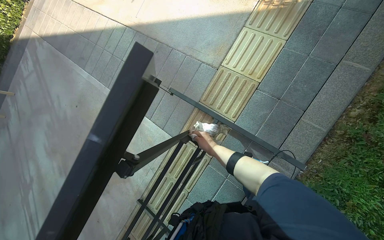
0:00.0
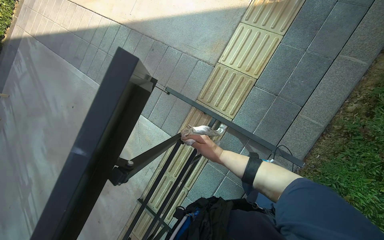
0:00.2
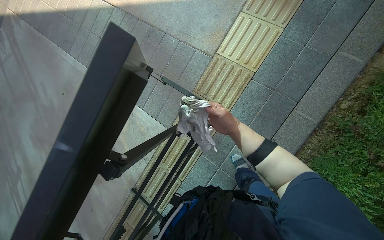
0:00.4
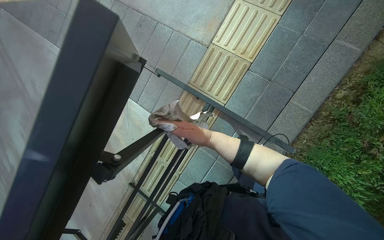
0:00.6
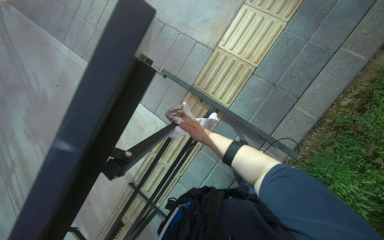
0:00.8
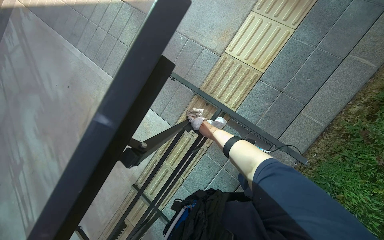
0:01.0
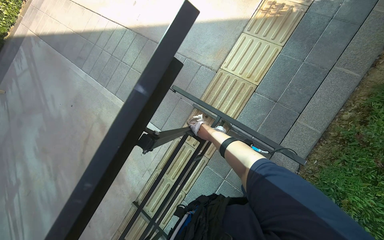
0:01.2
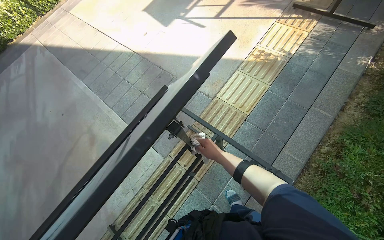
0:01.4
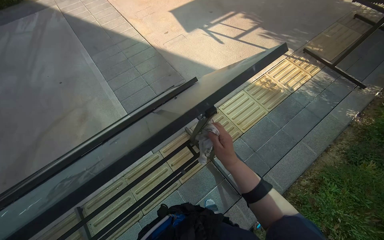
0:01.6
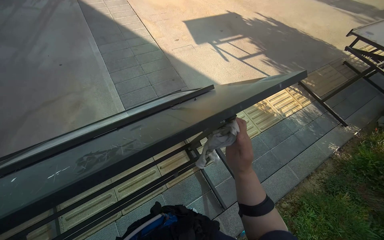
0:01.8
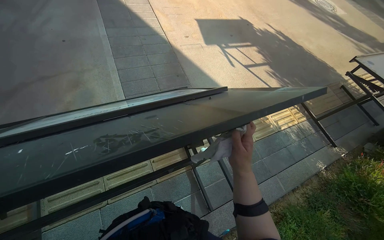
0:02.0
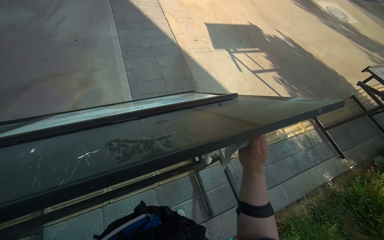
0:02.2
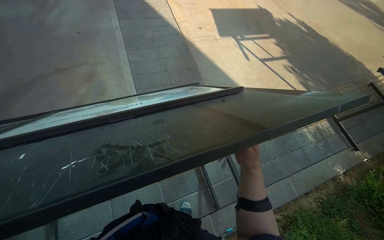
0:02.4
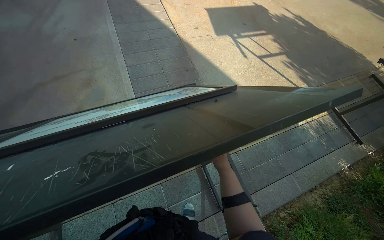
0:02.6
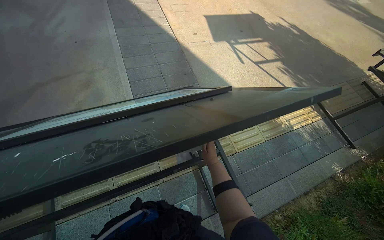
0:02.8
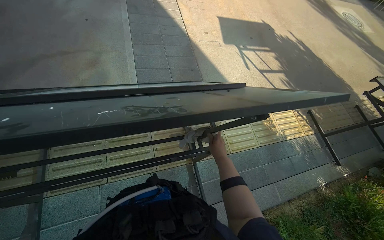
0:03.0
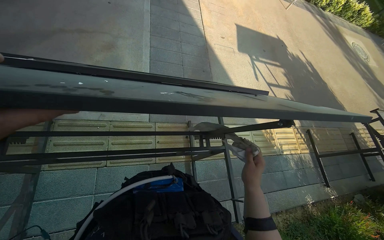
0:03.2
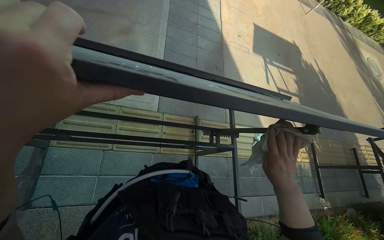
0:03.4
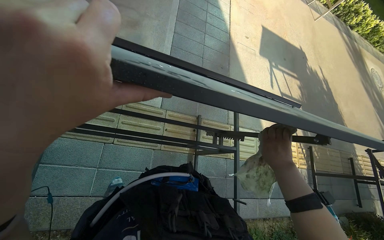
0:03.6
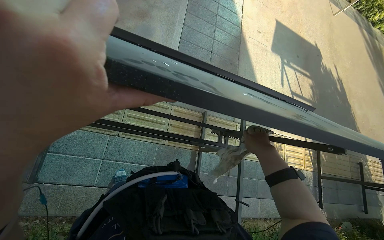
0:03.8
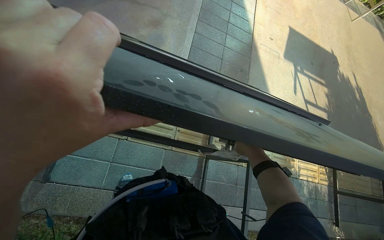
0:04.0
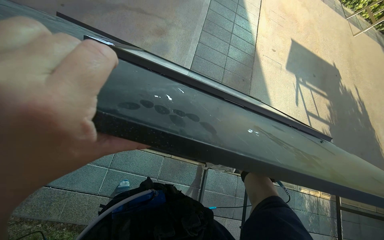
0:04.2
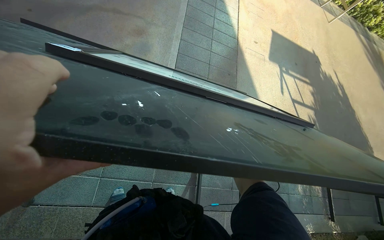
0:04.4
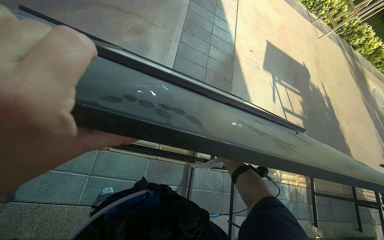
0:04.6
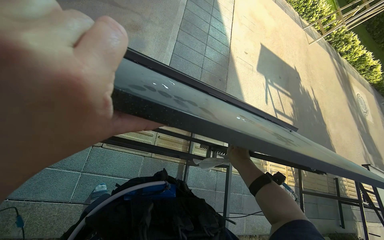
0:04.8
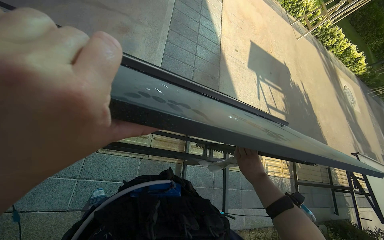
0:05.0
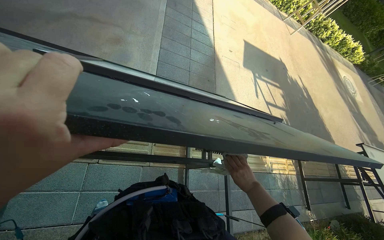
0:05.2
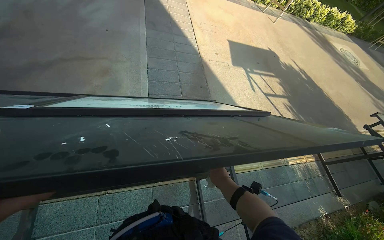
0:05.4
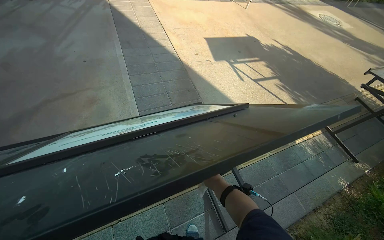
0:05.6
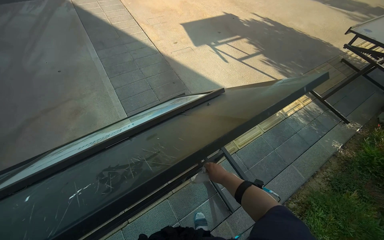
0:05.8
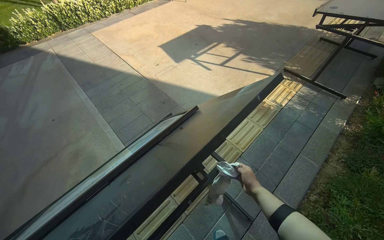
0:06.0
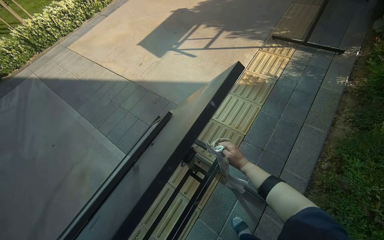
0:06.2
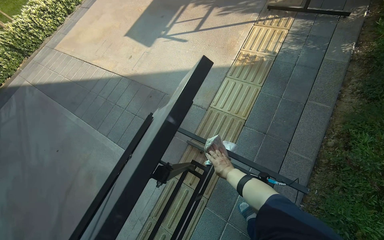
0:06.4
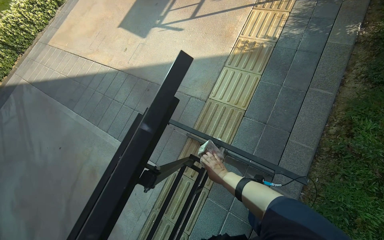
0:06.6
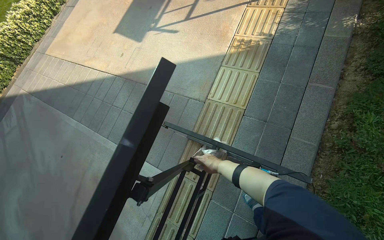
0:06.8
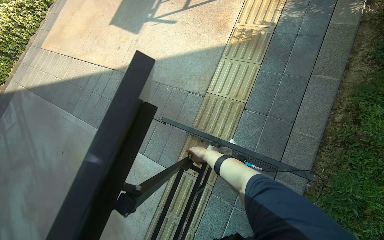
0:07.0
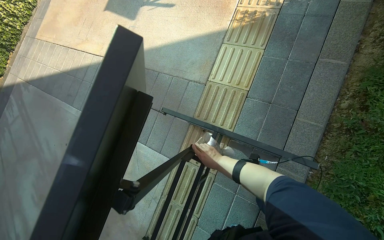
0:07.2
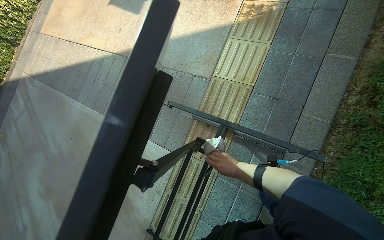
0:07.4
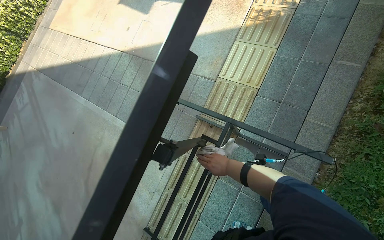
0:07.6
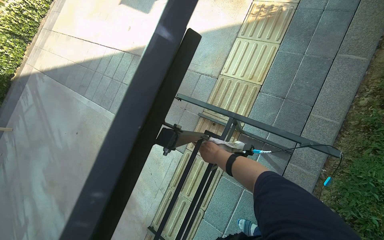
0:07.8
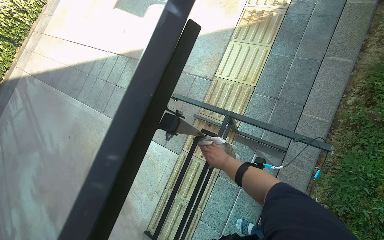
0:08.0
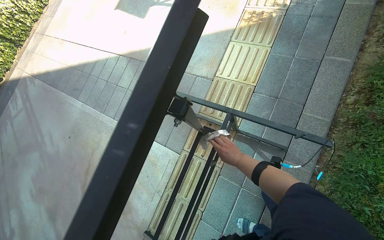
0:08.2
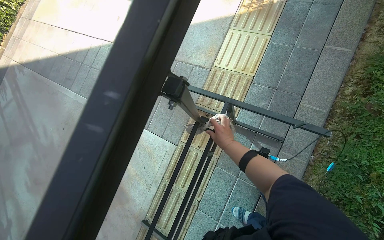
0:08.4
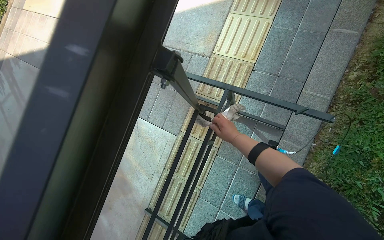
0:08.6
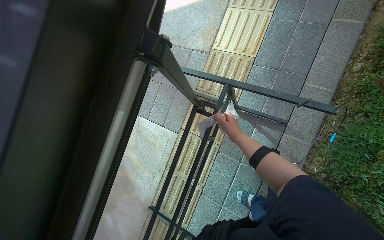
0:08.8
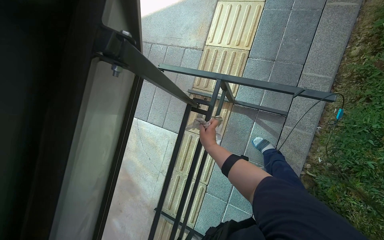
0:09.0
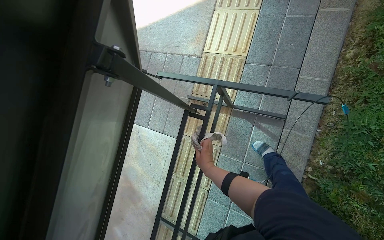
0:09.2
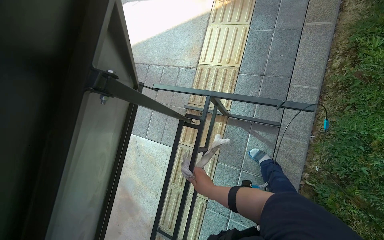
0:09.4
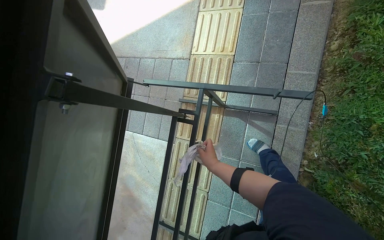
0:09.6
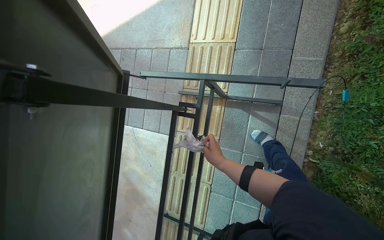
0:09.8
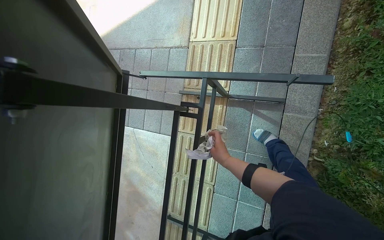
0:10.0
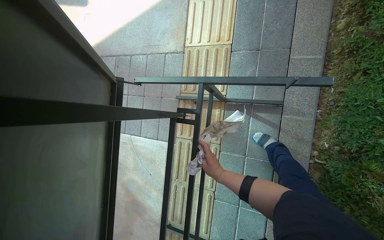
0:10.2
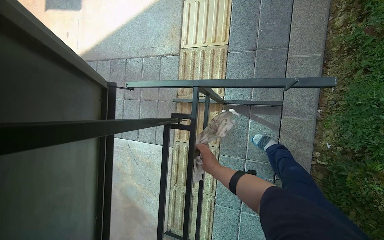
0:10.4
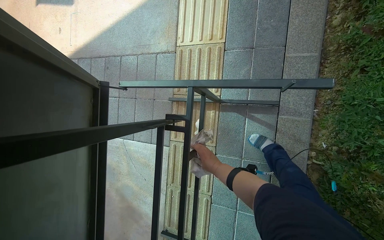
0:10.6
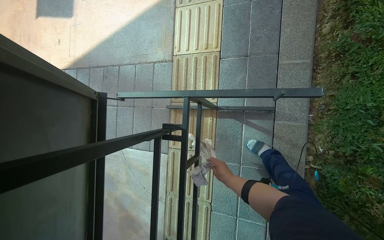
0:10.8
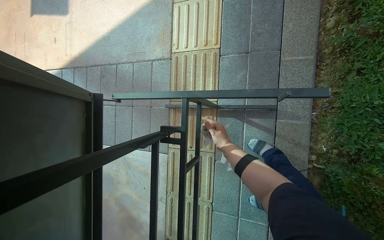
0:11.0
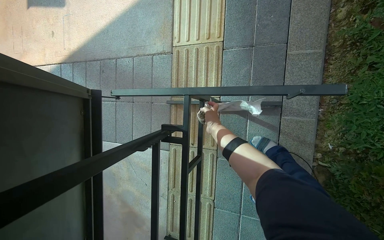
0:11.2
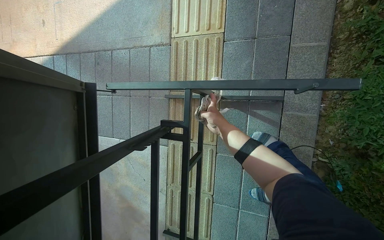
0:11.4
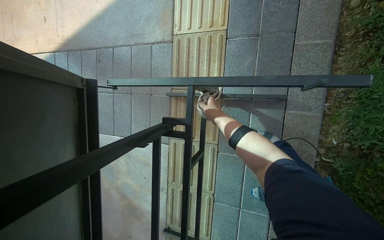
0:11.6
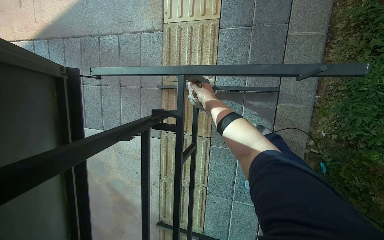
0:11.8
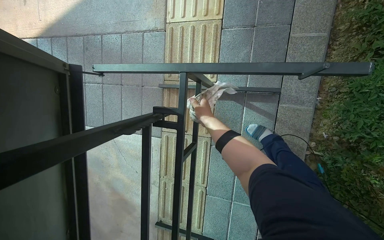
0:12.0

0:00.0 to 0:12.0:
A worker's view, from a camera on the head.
Job: wiping surfaces.
The whole recording: Wiping table structure. The worker wipes the metal structure of a black table with a white cloth.
0:00.0 to 0:01.6: The view tilts some 15 degrees upward.
0:01.6 to 0:03.0: The scene turns roughly 30 degrees clockwise in the picture. The right hand goes roughly 10 cm farther from the camera.
0:03.0 to 0:04.4: The right hand travels nearer to the camera and back again, approximately 20 cm each way.
0:04.4 to 0:06.0: The scene rotates counterclockwise by roughly 55 degrees.
0:06.0 to 0:07.6: The view tips downward by some 20 degrees.
0:10.4 to 0:12.0: The right hand is displaced up the picture by some 15 cm.

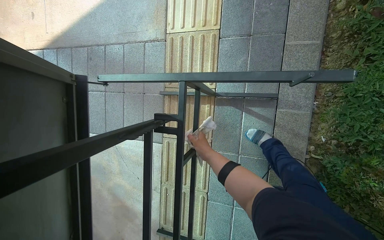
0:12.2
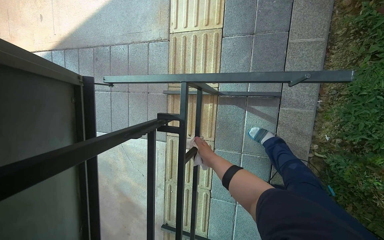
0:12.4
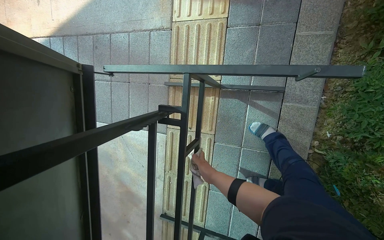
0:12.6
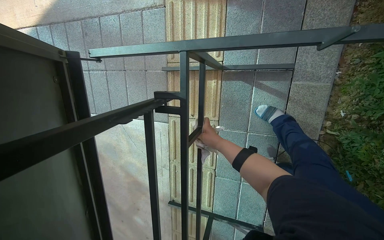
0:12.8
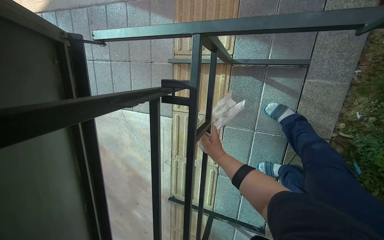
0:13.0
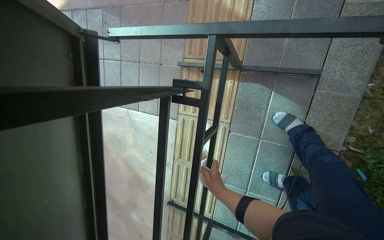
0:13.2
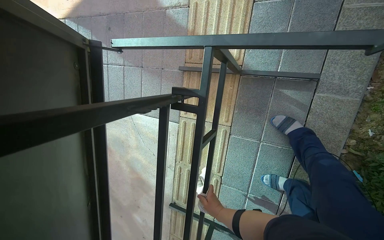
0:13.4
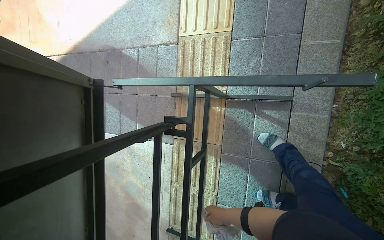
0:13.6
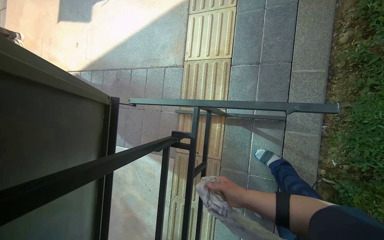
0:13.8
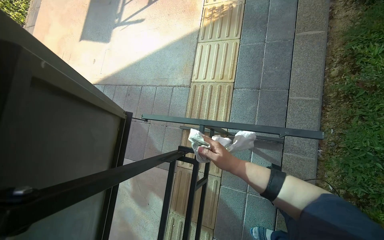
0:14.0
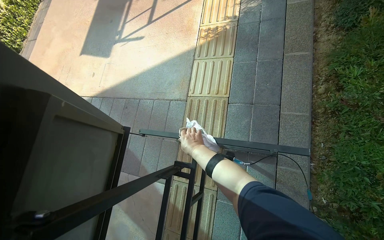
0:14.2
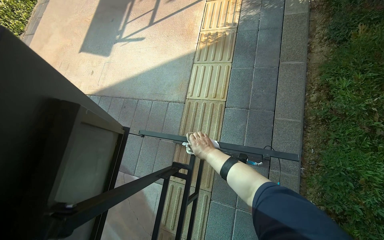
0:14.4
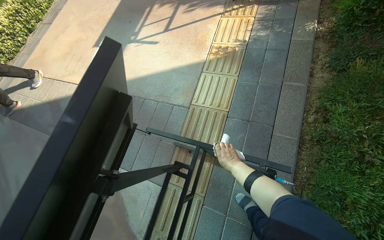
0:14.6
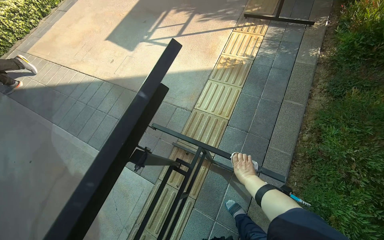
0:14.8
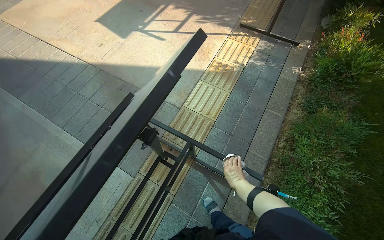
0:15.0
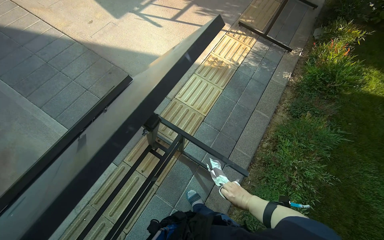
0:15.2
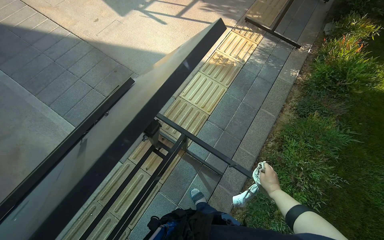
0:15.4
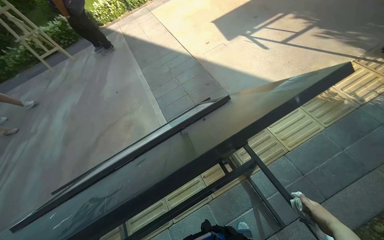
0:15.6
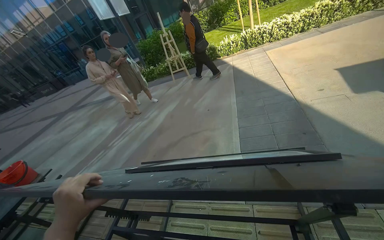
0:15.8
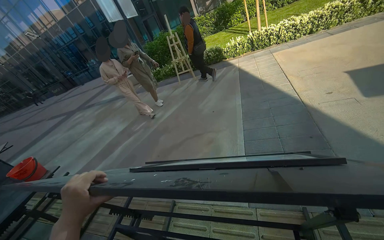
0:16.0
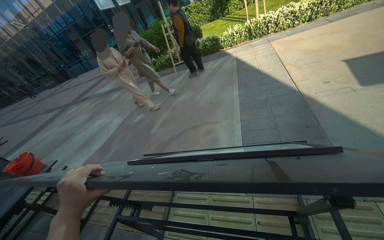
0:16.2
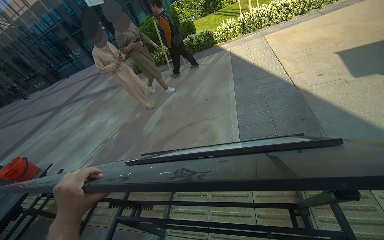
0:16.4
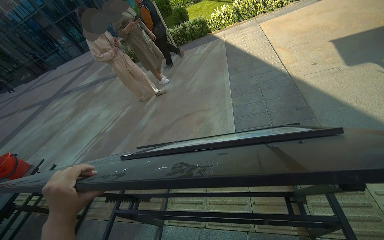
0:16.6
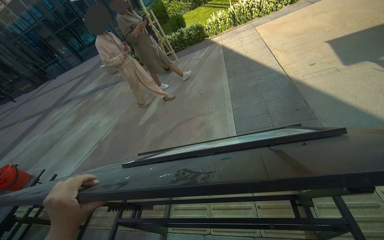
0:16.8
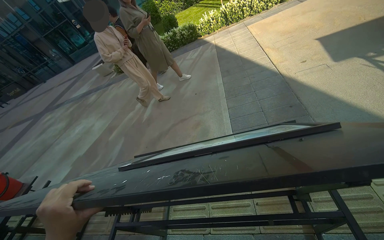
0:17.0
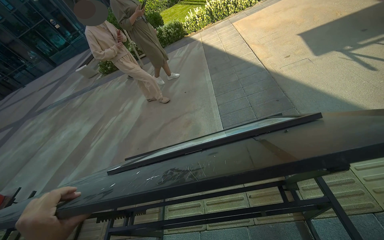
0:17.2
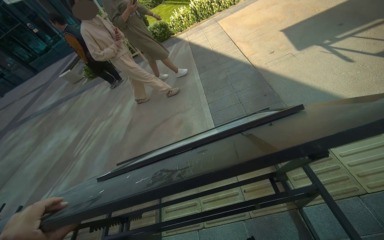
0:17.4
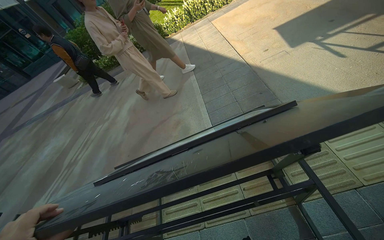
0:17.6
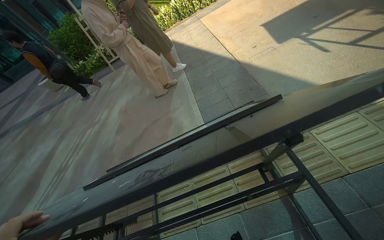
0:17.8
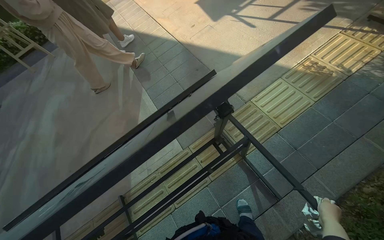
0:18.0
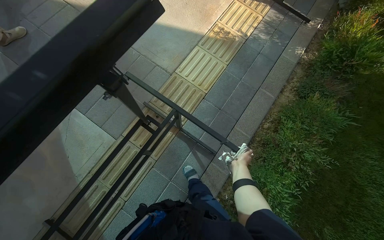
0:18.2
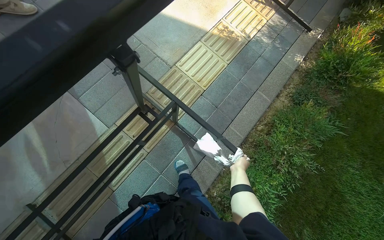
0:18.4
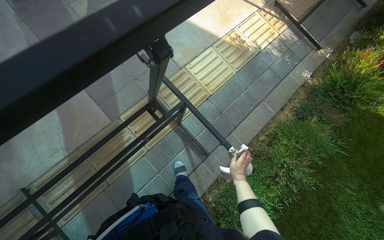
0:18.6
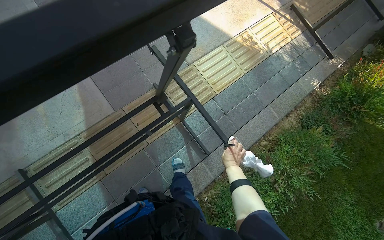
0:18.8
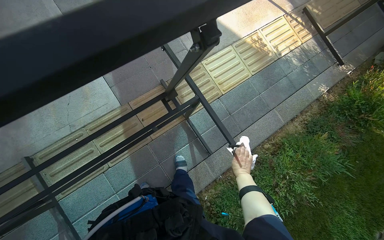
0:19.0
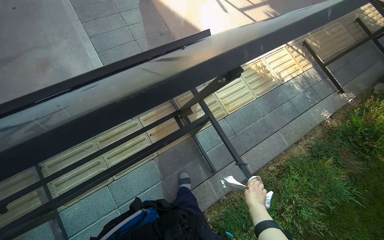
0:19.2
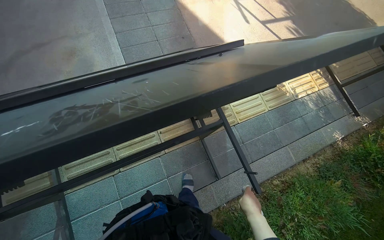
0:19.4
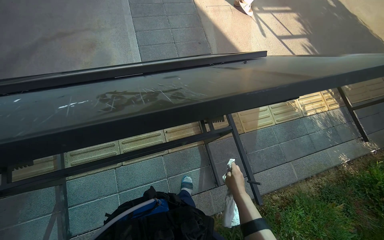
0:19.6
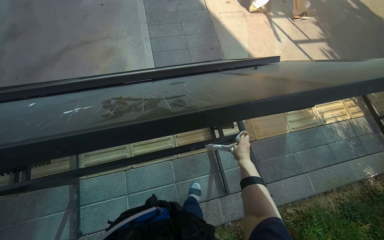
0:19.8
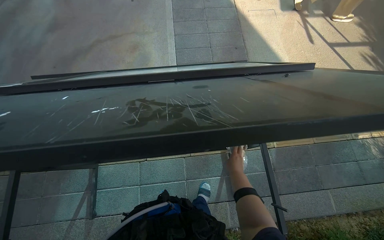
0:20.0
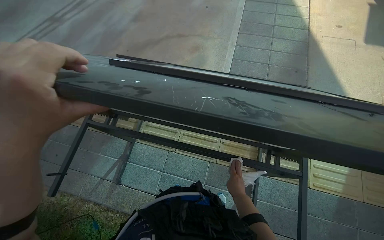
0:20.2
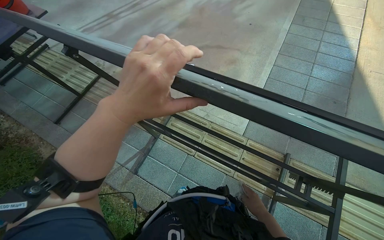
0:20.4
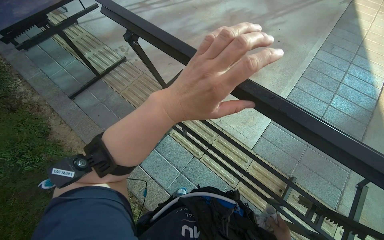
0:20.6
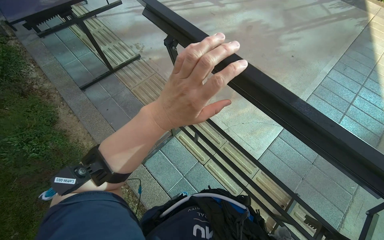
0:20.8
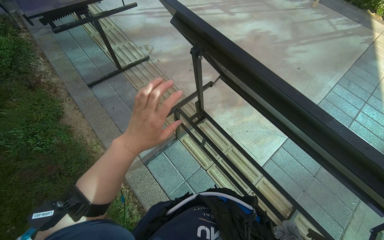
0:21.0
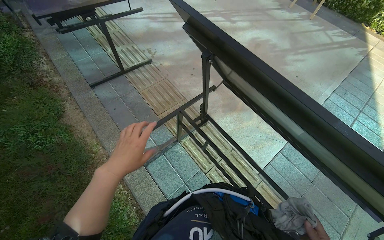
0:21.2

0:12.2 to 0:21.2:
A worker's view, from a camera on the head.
Job: wiping surfaces.
The whole recording: Wiping table structure. The worker wipes the metal structure of a black table with a white cloth.
0:12.2 to 0:13.8: The right hand heads nearer to the camera and down the picture, covering some 15 cm.
0:13.8 to 0:15.2: The view pans to the right by about 15 degrees. The view tips upward by some 15 degrees. Everything in view rotates roughly 35 degrees clockwise.
0:15.2 to 0:16.6: The wearer's head swings approximately 50 degrees to the left.
0:16.6 to 0:18.2: The wearer looks about 65 degrees further to the right. The view tilts roughly 15 degrees downward.
0:18.2 to 0:19.8: The view tips upward by approximately 10 degrees. The scene turns about 40 degrees clockwise in the picture.
0:19.8 to 0:21.2: The camera is carried about 50 cm. The head turns to the left by roughly 65 degrees.
